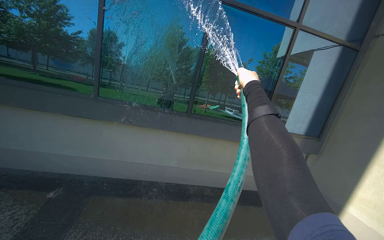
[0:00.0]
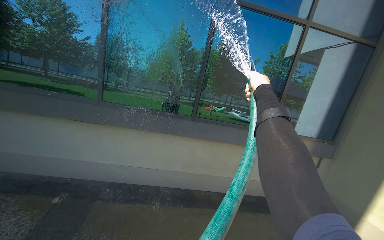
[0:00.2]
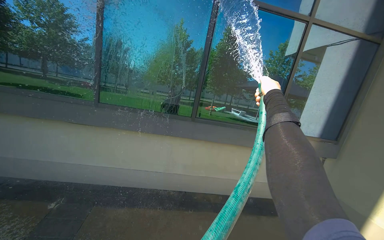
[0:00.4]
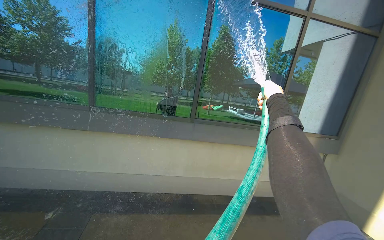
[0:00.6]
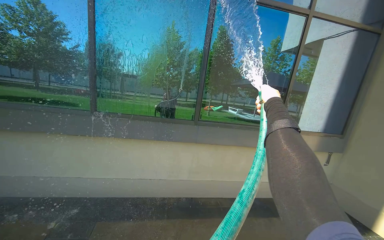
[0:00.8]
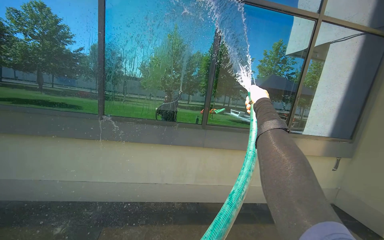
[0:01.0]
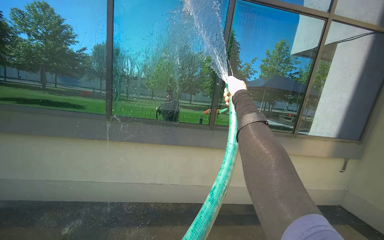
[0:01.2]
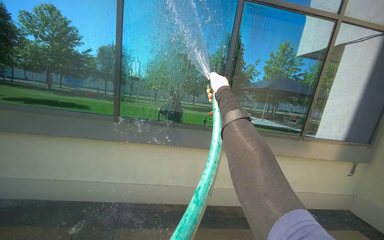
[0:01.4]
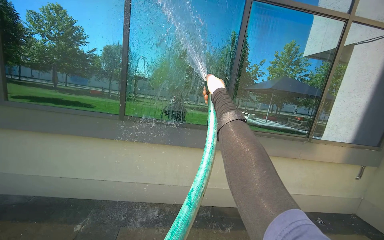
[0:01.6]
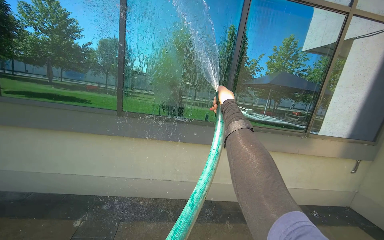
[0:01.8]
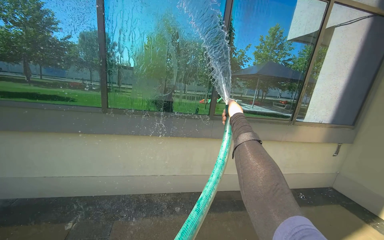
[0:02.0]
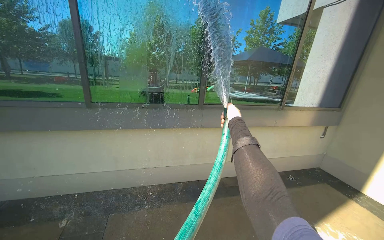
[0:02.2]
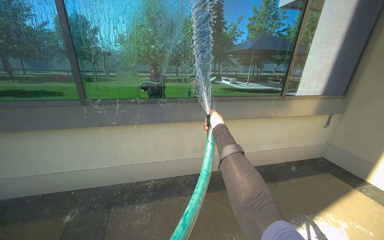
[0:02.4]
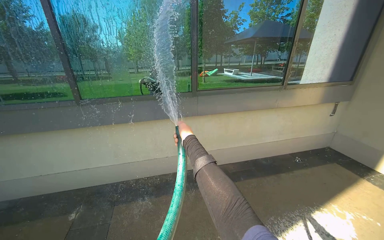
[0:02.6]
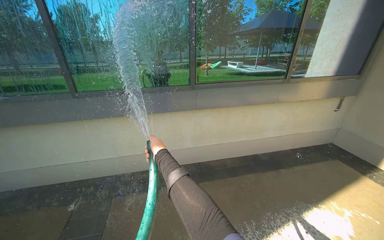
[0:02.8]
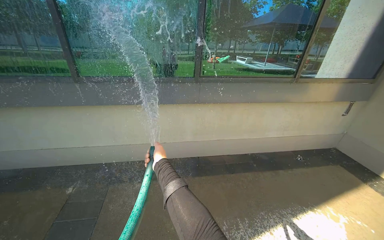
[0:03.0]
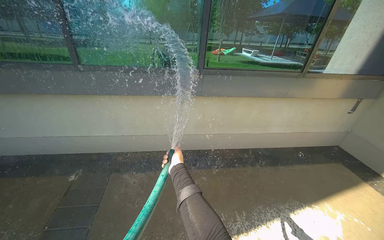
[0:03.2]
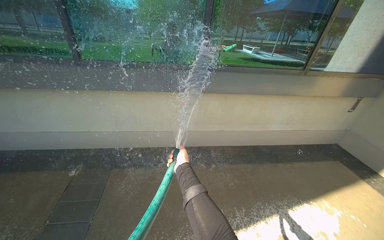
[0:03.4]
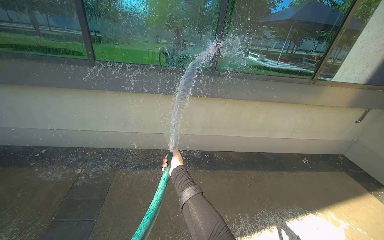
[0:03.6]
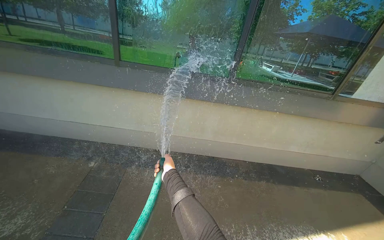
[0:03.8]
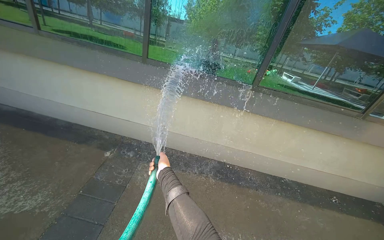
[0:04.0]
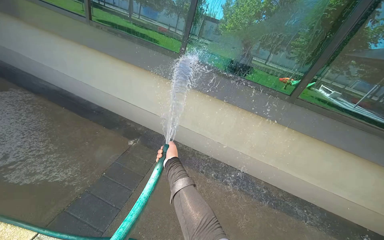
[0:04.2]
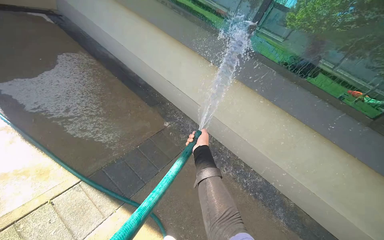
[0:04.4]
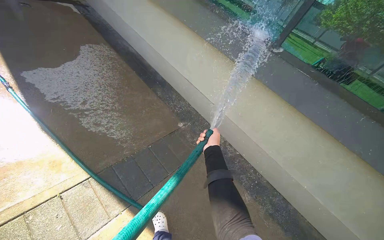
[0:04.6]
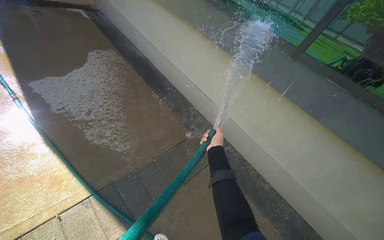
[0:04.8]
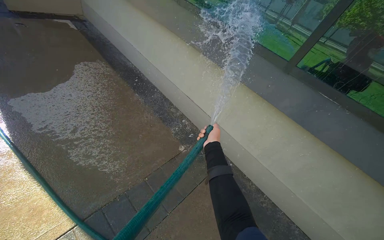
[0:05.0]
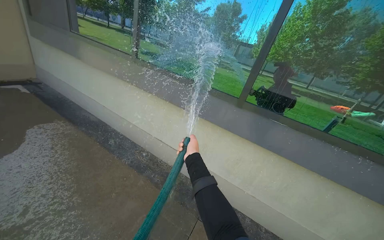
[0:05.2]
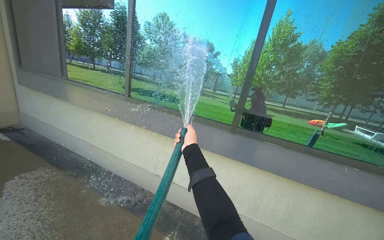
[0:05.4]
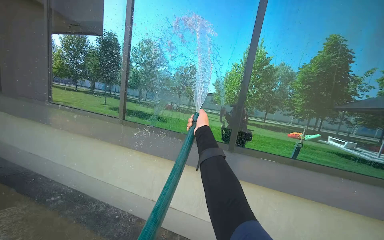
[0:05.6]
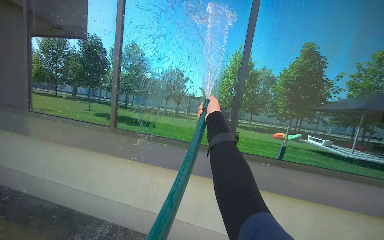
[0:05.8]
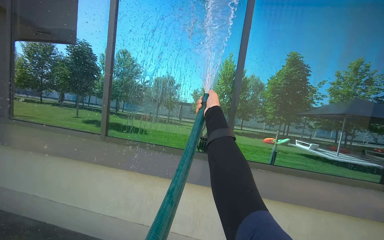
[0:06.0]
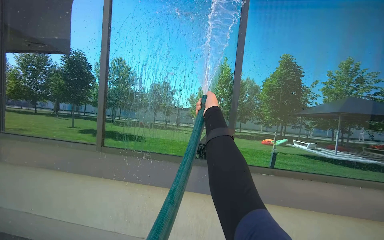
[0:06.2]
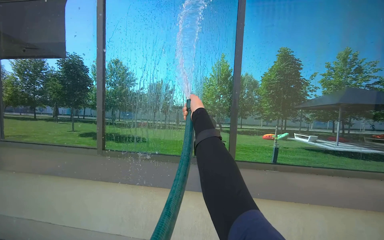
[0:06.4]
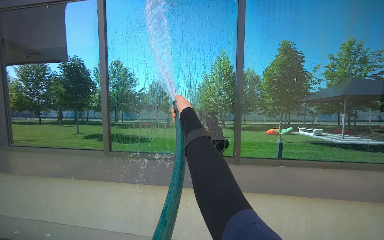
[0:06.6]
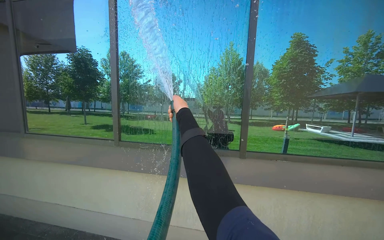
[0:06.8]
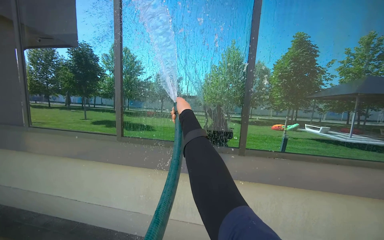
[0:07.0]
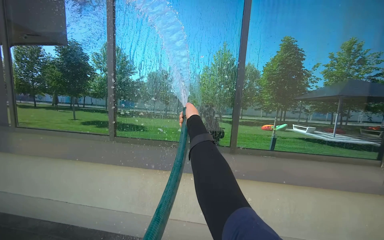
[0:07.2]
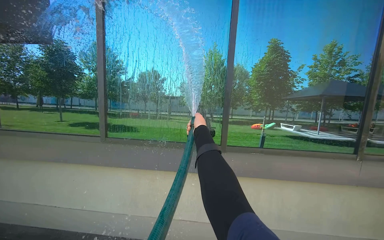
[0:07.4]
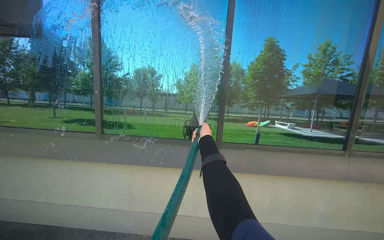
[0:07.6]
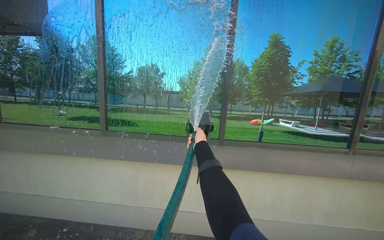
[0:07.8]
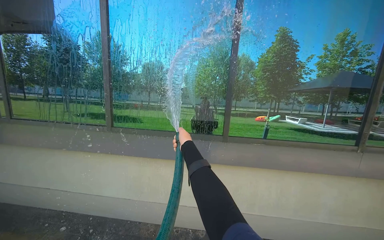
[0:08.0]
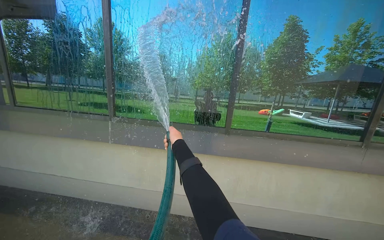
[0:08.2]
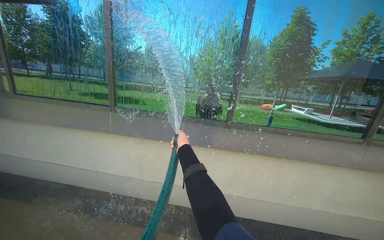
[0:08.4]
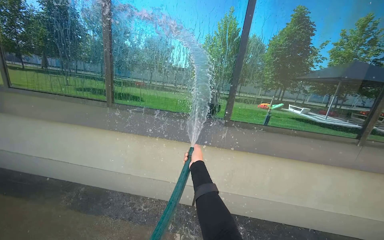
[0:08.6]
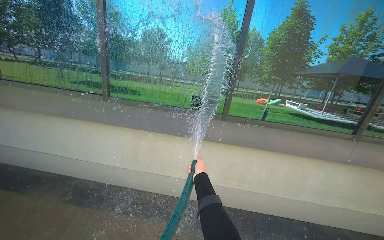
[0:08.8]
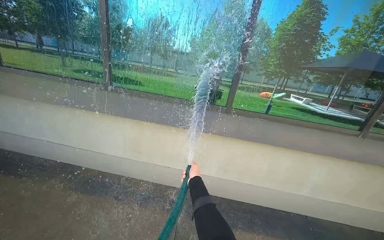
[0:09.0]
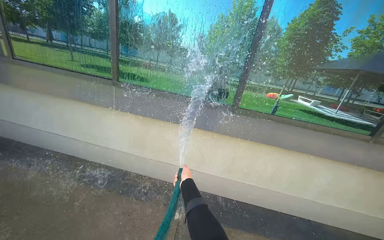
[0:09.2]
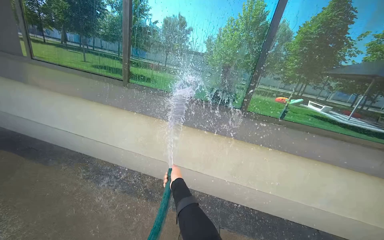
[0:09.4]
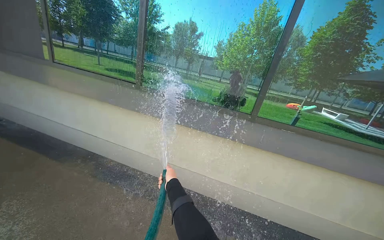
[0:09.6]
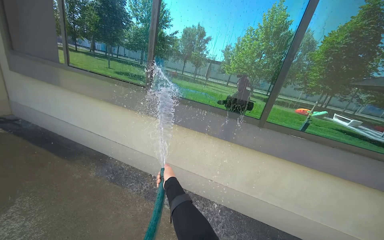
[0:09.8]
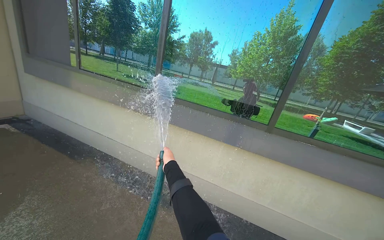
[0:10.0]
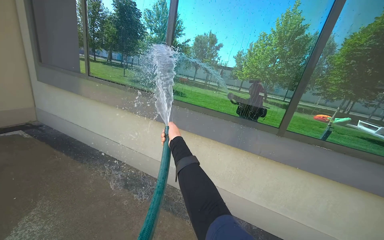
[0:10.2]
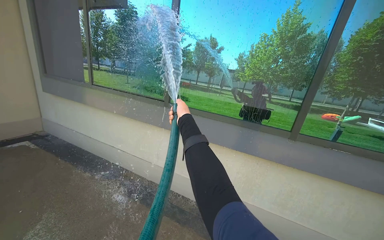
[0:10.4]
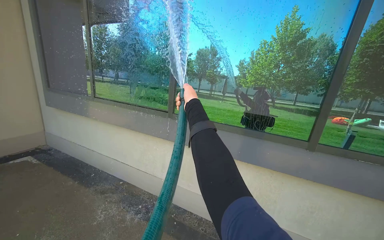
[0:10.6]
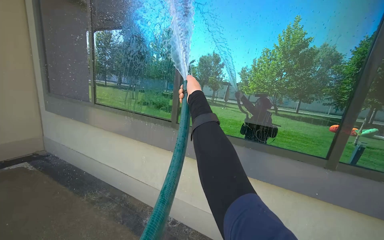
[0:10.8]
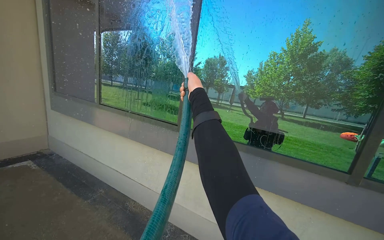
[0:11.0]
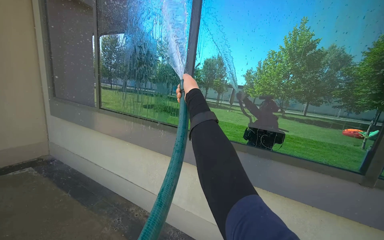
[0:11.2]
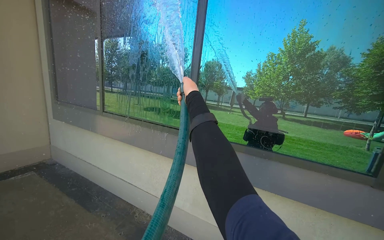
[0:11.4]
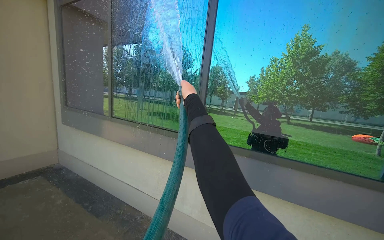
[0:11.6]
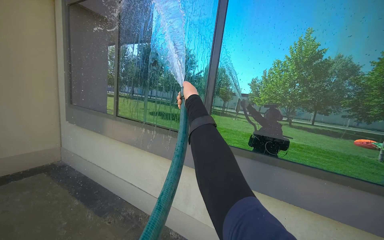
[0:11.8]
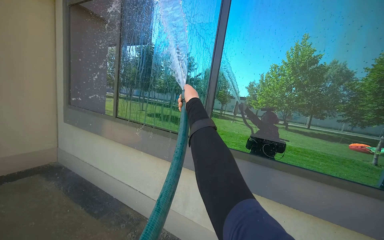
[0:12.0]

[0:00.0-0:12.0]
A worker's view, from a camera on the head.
Job: cleaning windows.
The whole recording: Rinsing building windows. The worker sprays water from a hose onto the building windows.
0:00.0 to 0:01.6: The right hand moves to the left, roughly 30 cm.
0:01.6 to 0:03.0: The view tilts about 20 degrees downward. The right hand goes roughly 35 cm down the picture.
0:03.0 to 0:04.4: The head rotates approximately 50 degrees to the left.
0:04.4 to 0:06.0: The head travels some 70 cm. The head turns to the right by roughly 30 degrees. The camera pitches upward, by roughly 35 degrees.
0:06.0 to 0:07.6: The right hand is displaced down the picture by approximately 15 cm, and moves about 20 cm to the left and comes back.
0:07.6 to 0:09.0: The camera pitches downward, by about 15 degrees. The right hand heads down the picture, covering about 30 cm.
0:09.0 to 0:10.4: The right hand travels up the picture by approximately 30 cm.
0:10.4 to 0:12.0: The right hand shifts approximately 25 cm up the picture.

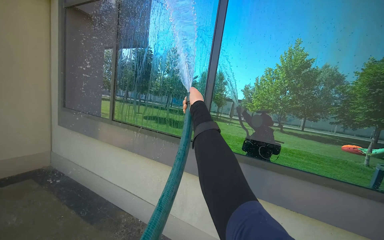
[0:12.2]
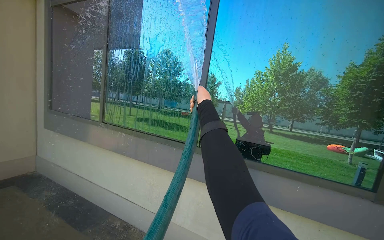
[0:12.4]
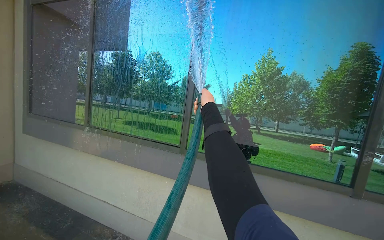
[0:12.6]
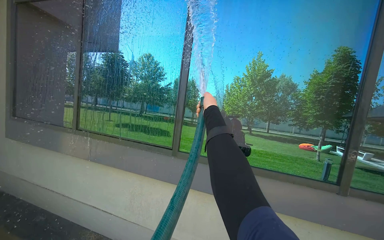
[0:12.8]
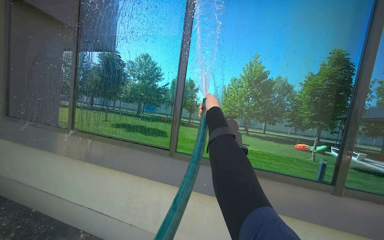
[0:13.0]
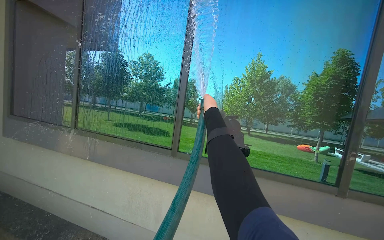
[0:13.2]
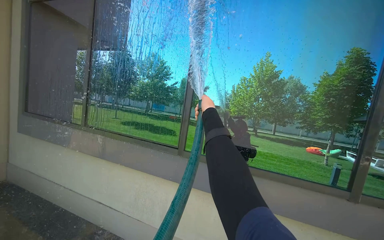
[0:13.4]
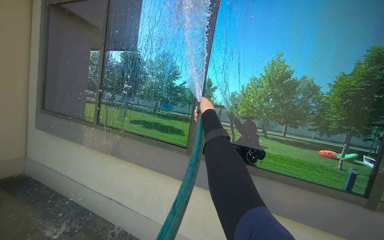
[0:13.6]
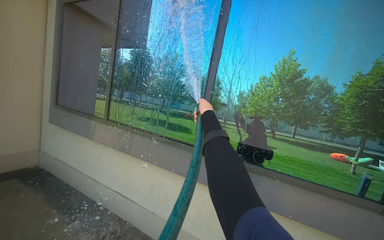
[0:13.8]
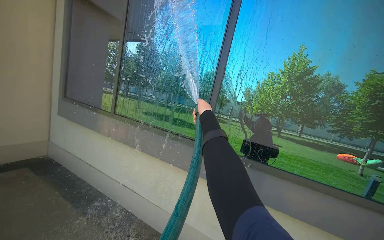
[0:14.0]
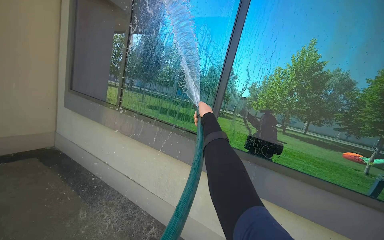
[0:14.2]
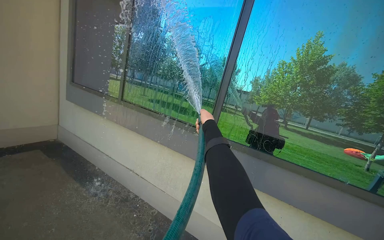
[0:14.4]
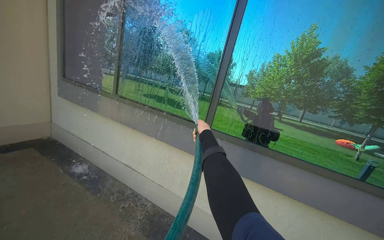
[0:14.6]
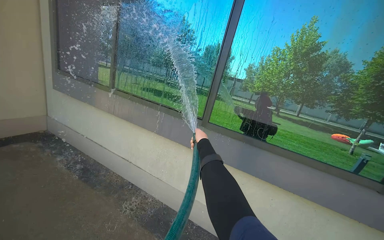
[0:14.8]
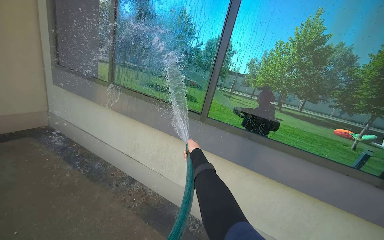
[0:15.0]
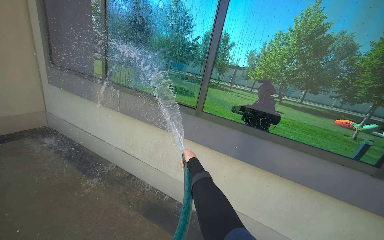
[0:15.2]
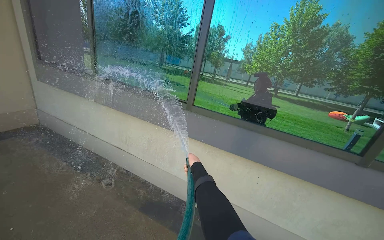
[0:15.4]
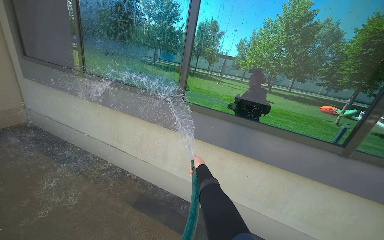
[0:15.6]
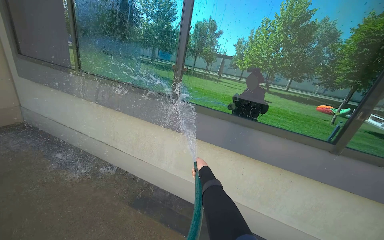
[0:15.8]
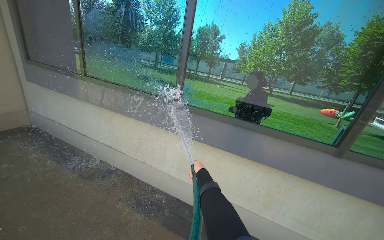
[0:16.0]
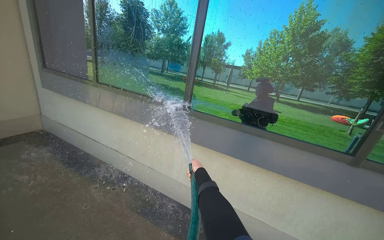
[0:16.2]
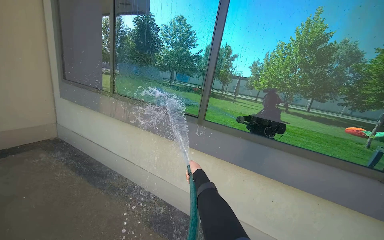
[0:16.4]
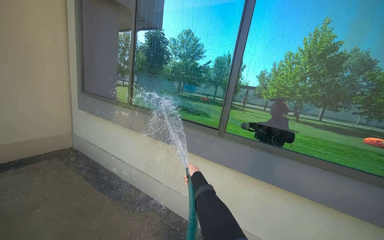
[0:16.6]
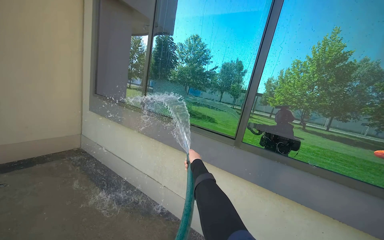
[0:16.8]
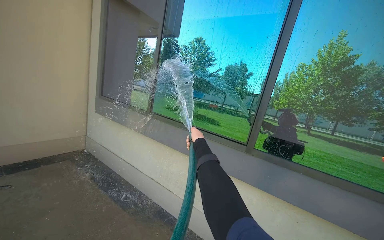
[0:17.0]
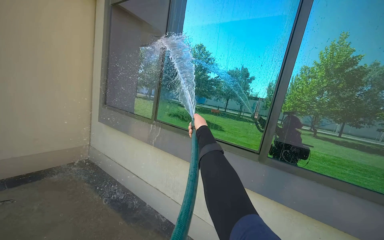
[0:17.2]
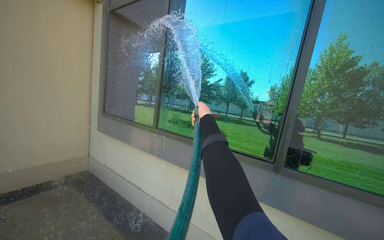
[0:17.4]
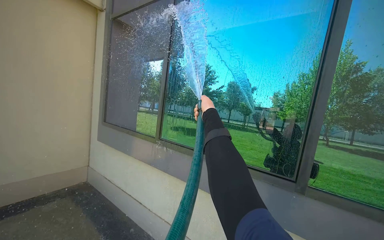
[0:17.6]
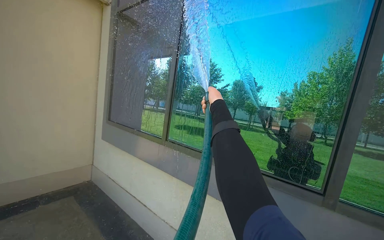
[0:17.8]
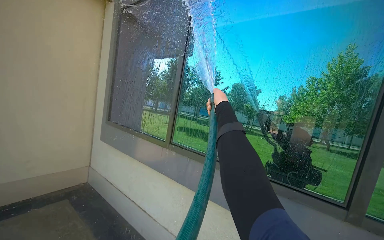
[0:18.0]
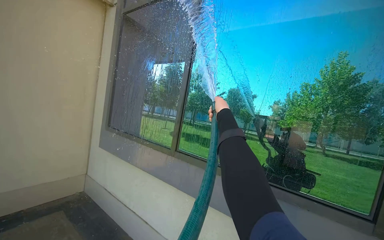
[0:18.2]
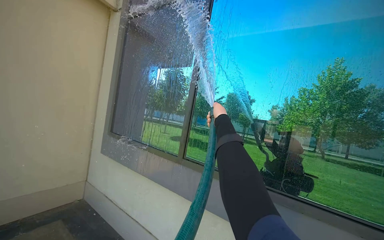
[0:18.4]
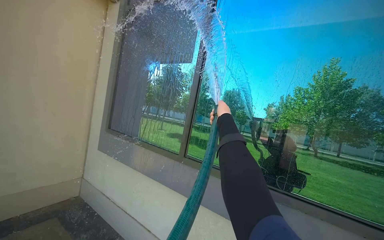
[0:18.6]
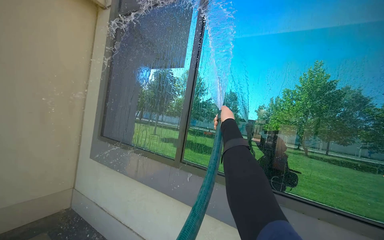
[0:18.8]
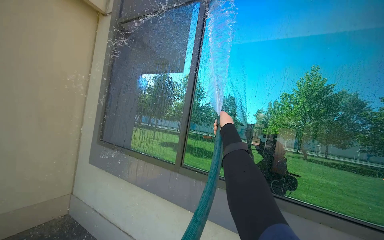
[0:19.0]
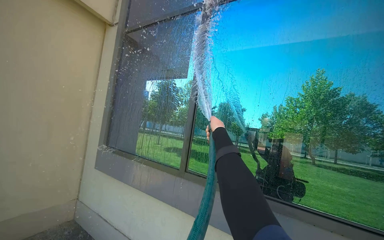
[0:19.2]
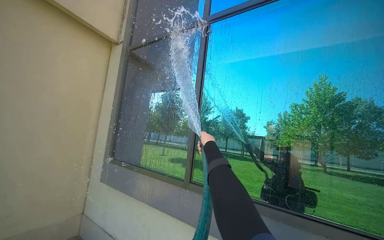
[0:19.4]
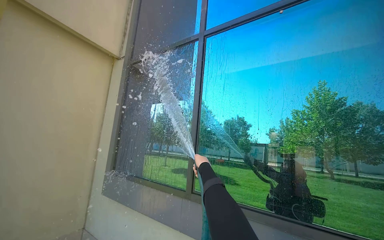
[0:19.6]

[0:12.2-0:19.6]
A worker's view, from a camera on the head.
Job: cleaning windows.
The whole recording: Rinsing building windows. The worker sprays water from a hose onto the building windows.
0:13.6 to 0:15.2: The view tilts about 15 degrees downward. The right hand is displaced down the picture and to the left by approximately 35 cm.
0:16.6 to 0:18.2: The camera is carried about 60 cm.
0:18.2 to 0:19.6: The camera pitches upward, by about 15 degrees. The right hand shifts roughly 10 cm to the left.
